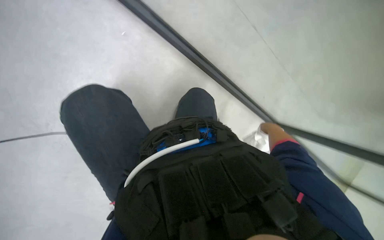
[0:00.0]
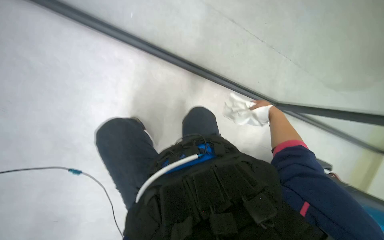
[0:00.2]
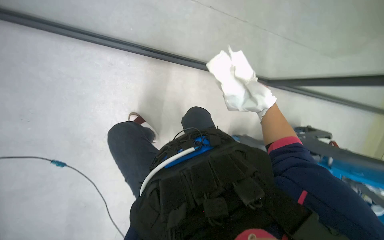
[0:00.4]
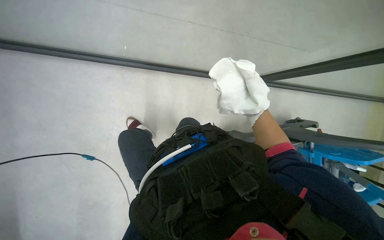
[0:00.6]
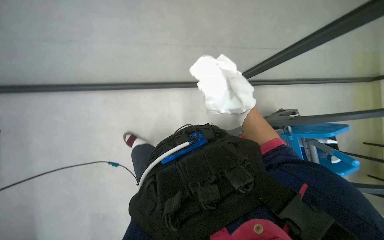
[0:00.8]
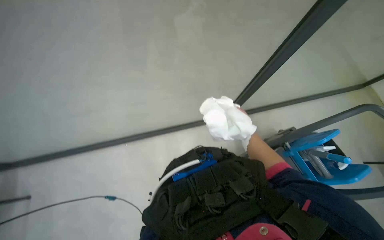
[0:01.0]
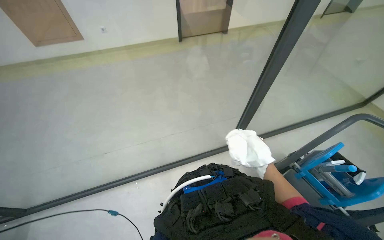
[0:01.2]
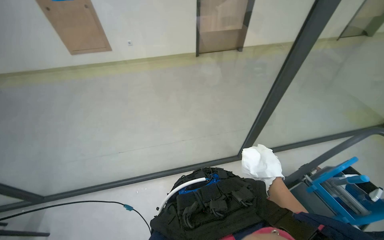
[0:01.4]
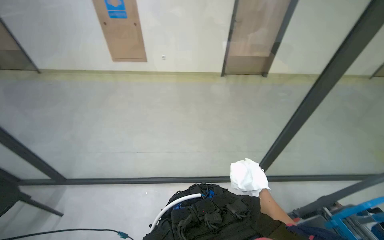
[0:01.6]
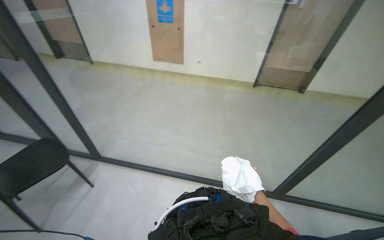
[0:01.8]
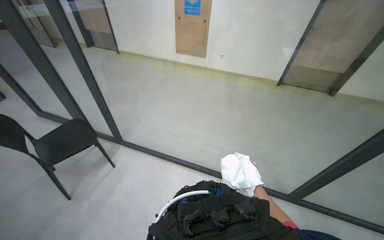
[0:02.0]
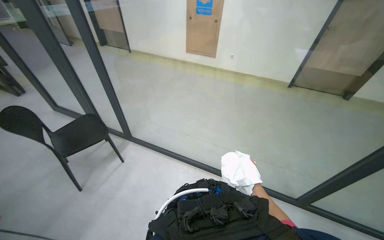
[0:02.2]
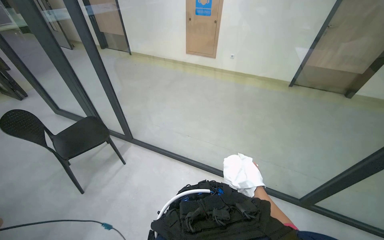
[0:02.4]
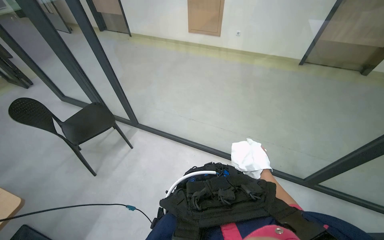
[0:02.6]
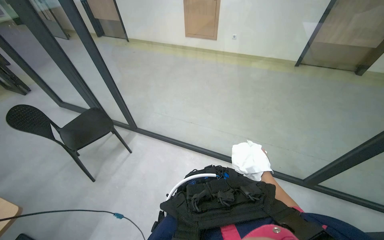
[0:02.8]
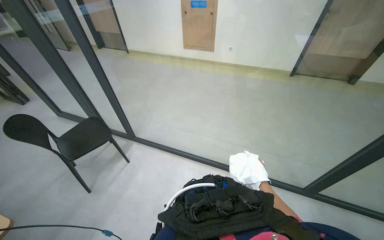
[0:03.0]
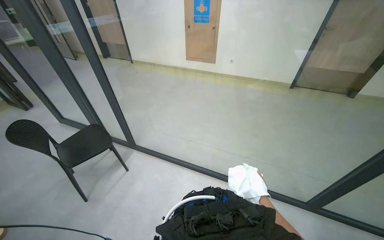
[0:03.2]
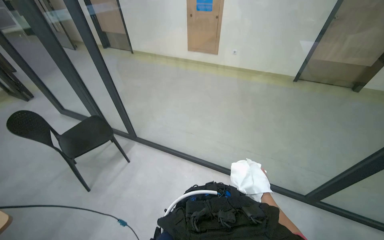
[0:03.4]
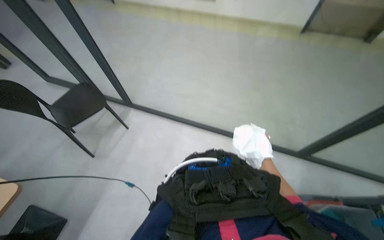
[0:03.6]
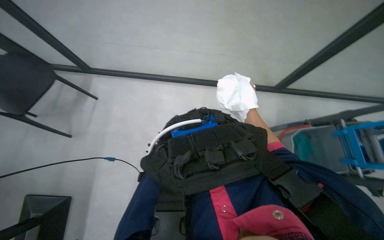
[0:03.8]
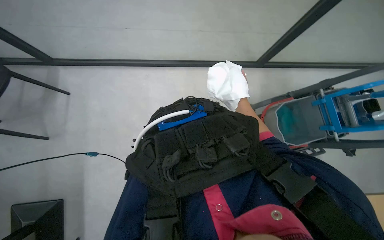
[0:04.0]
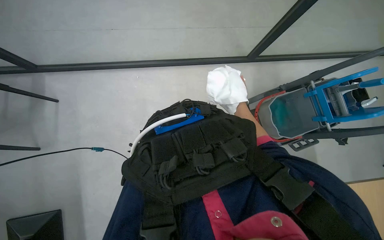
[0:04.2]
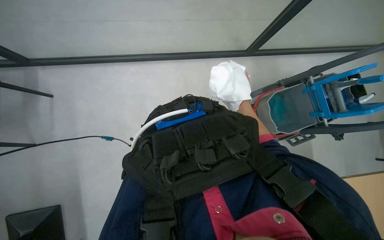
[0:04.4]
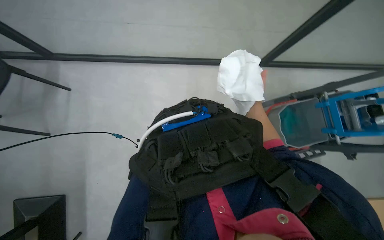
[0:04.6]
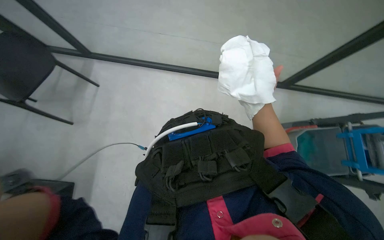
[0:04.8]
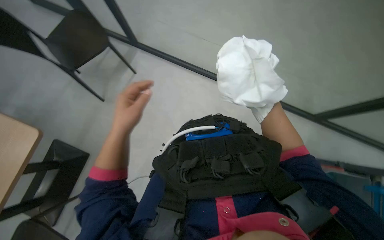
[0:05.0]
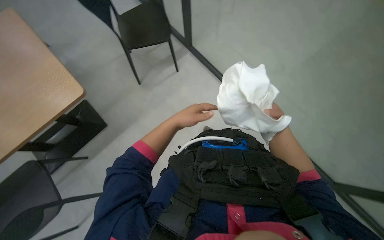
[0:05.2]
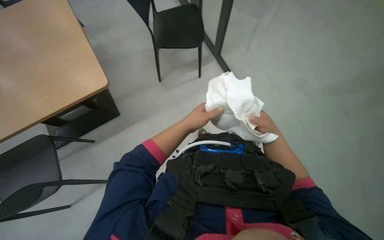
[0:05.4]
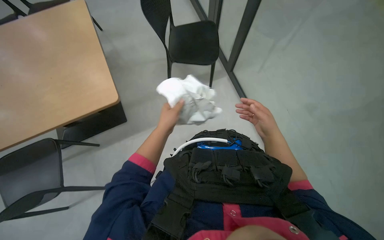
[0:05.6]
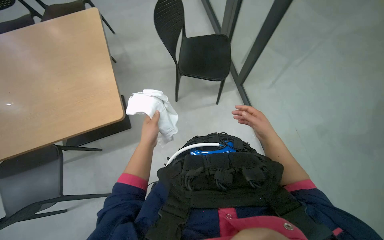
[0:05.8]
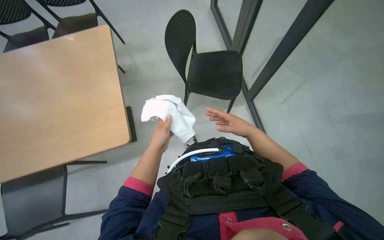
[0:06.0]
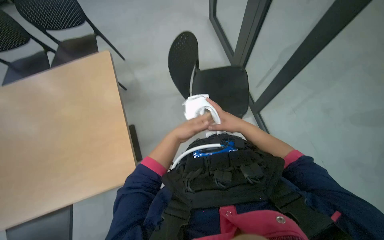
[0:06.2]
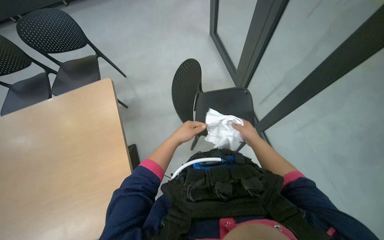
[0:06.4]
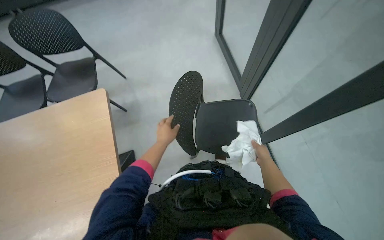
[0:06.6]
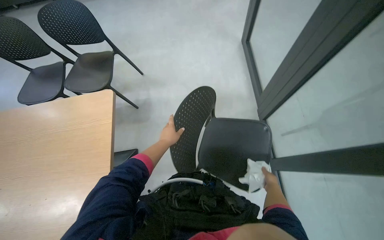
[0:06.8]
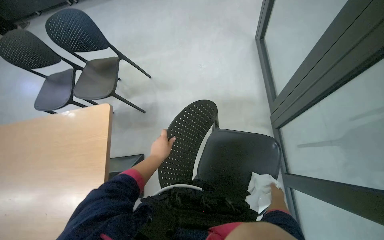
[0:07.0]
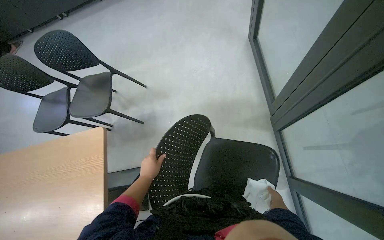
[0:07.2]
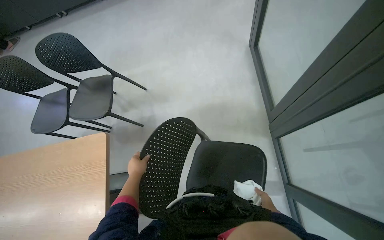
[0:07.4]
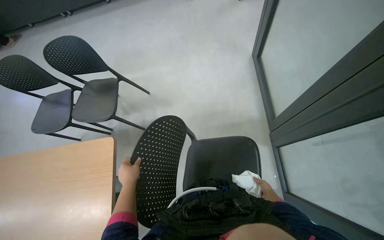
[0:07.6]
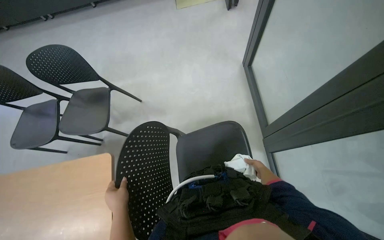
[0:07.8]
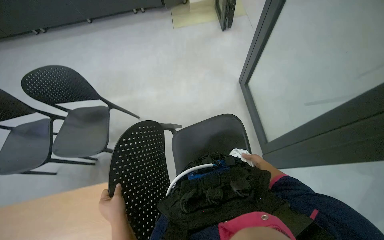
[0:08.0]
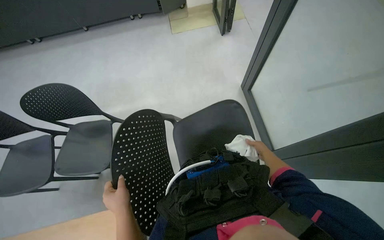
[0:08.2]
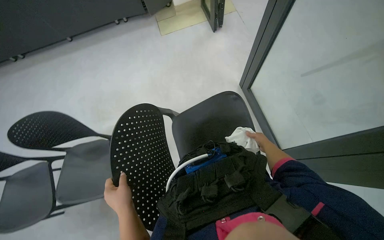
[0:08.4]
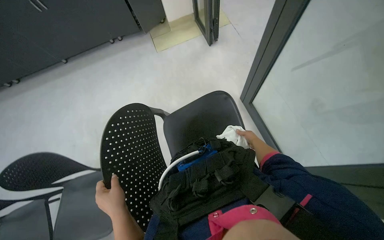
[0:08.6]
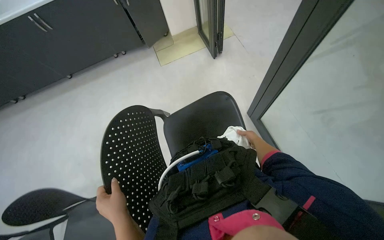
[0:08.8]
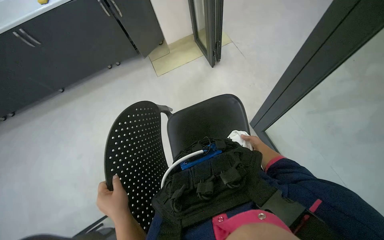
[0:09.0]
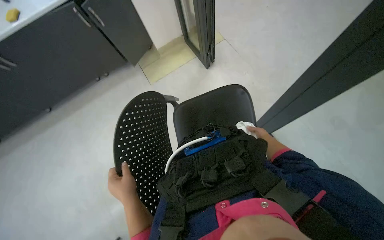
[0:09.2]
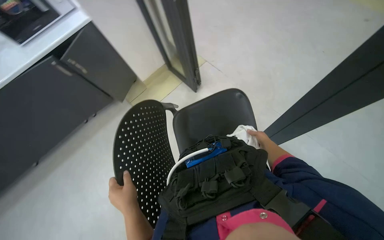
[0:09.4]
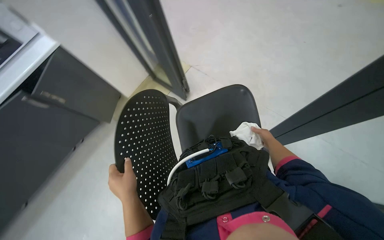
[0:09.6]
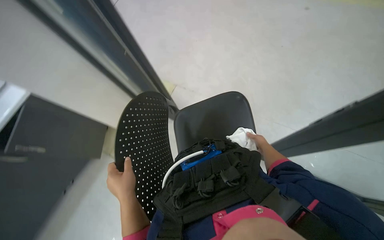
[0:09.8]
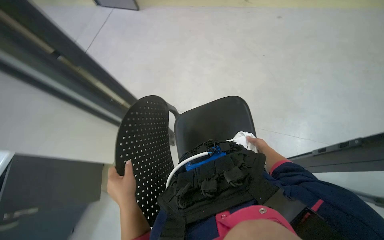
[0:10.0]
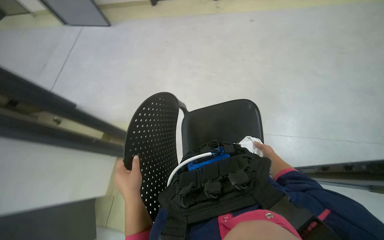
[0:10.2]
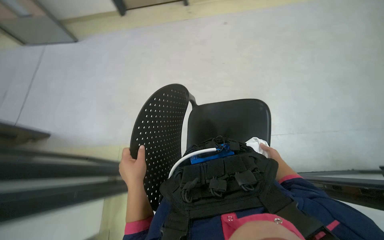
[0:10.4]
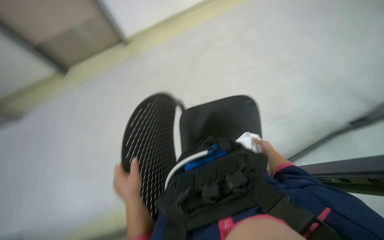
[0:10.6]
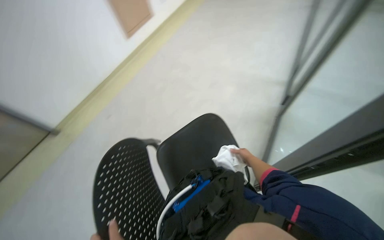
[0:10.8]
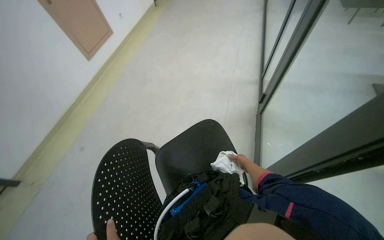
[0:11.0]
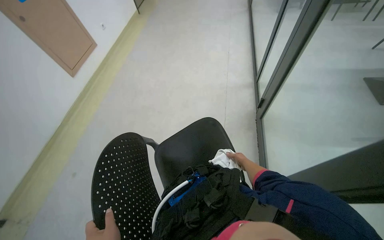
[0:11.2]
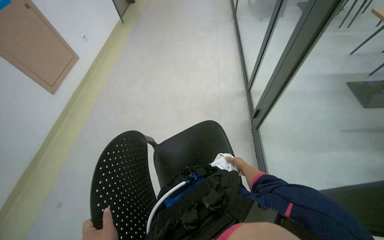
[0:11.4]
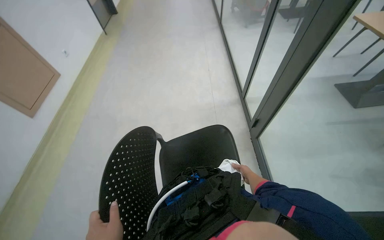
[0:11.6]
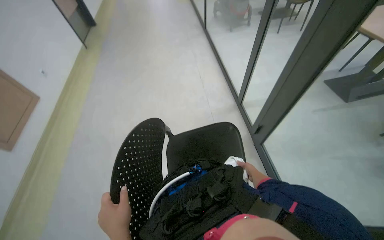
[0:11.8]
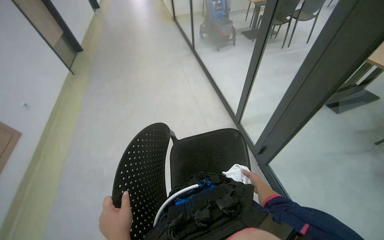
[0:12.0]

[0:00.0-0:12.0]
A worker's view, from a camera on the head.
Job: cleaning windows.
The whole recording: Wiping glass partition. The worker wipes the glass partition with a white cloth.
0:00.0 to 0:01.6: The camera is aimed about 15 degrees further to the left. The wearer looks approximately 25 degrees further upward.
0:03.0 to 0:04.4: The head rotates about 30 degrees to the right. The camera pitches downward, by roughly 40 degrees.
0:04.4 to 0:06.0: The head turns to the left by about 60 degrees. The wearer looks roughly 15 degrees further upward.
0:06.0 to 0:07.6: The camera travels roughly 50 cm.
0:07.6 to 0:09.0: The wearer moves approximately 60 cm.
0:10.4 to 0:12.0: The head turns to the right by about 40 degrees. The view tilts about 15 degrees upward.

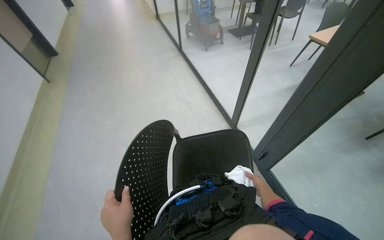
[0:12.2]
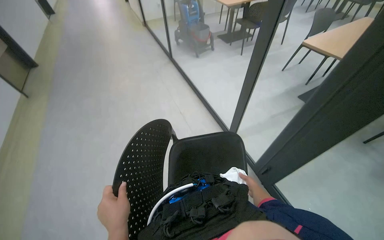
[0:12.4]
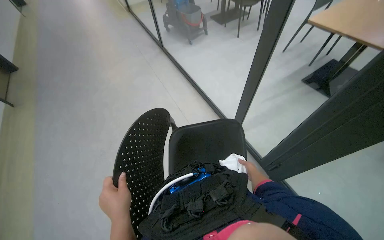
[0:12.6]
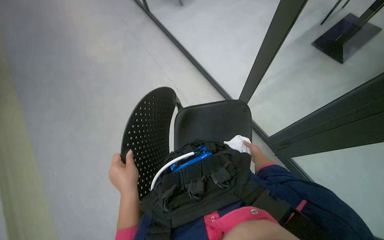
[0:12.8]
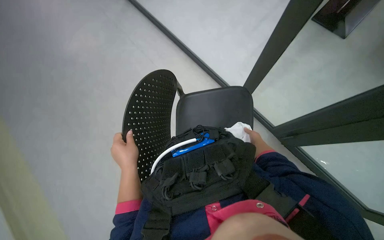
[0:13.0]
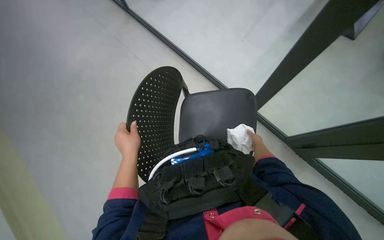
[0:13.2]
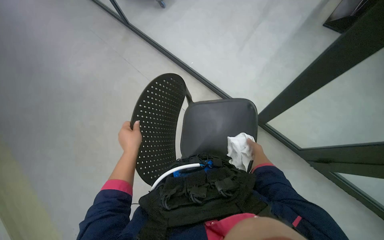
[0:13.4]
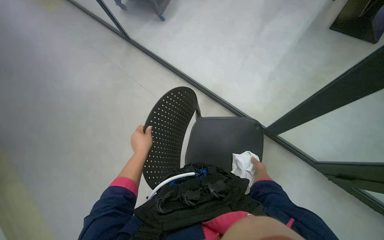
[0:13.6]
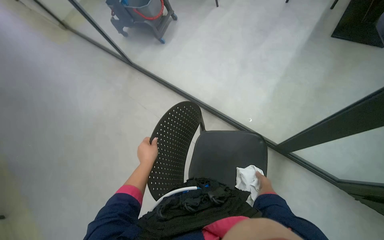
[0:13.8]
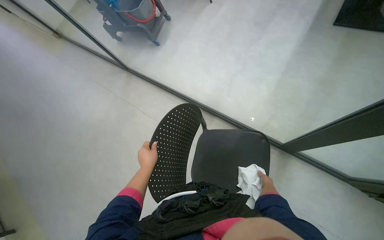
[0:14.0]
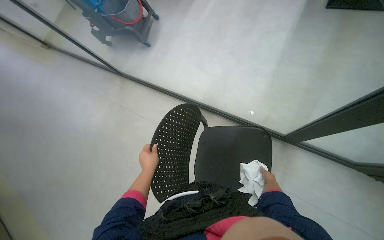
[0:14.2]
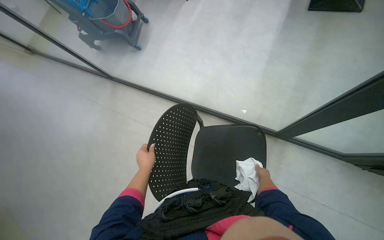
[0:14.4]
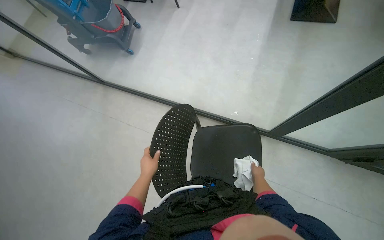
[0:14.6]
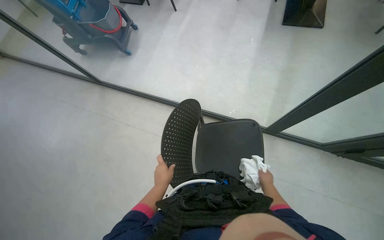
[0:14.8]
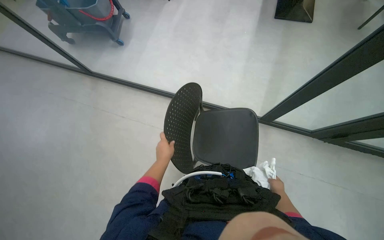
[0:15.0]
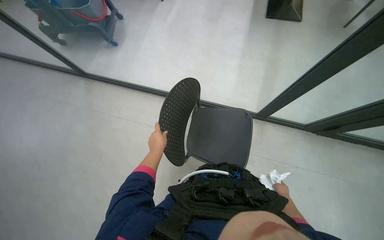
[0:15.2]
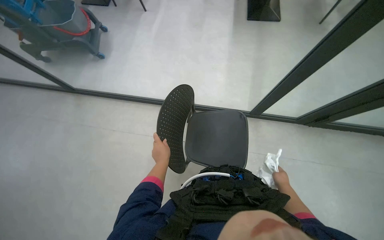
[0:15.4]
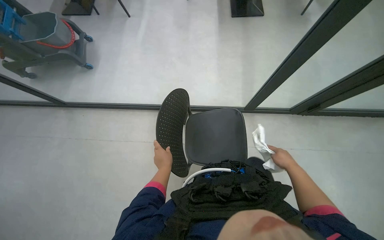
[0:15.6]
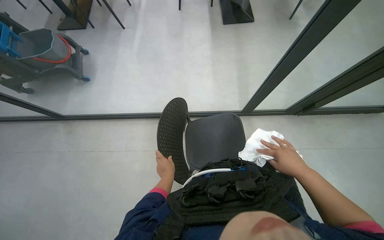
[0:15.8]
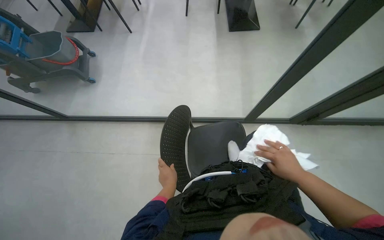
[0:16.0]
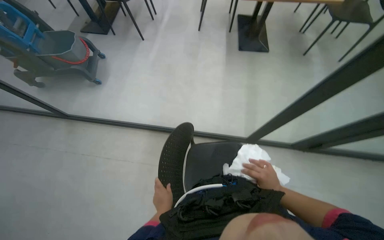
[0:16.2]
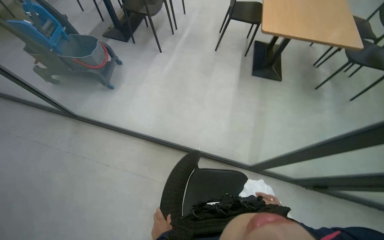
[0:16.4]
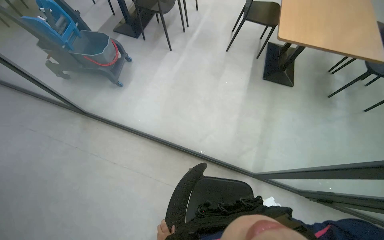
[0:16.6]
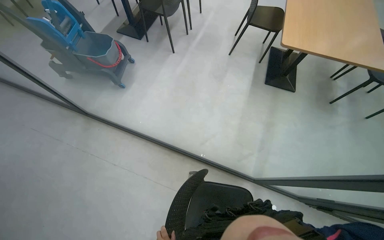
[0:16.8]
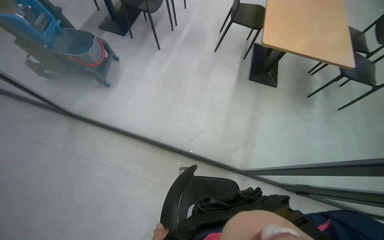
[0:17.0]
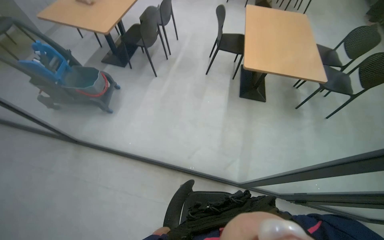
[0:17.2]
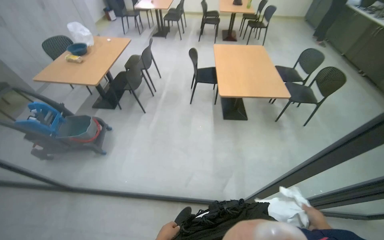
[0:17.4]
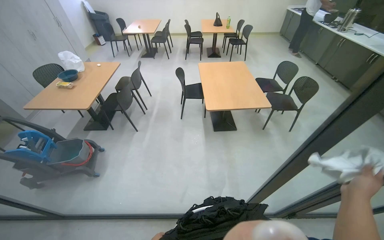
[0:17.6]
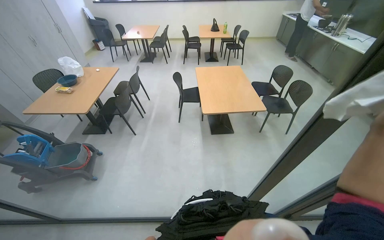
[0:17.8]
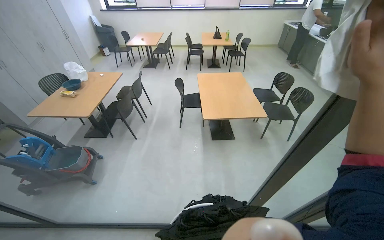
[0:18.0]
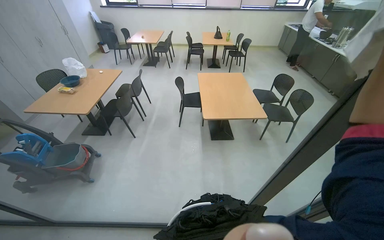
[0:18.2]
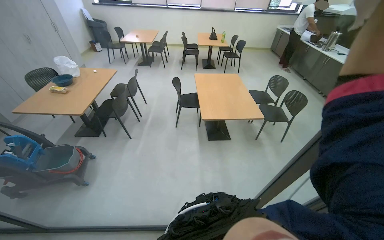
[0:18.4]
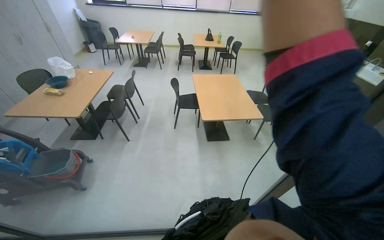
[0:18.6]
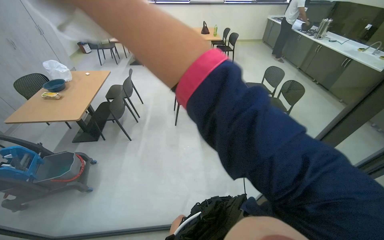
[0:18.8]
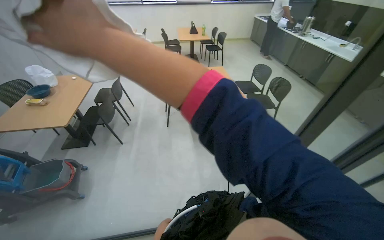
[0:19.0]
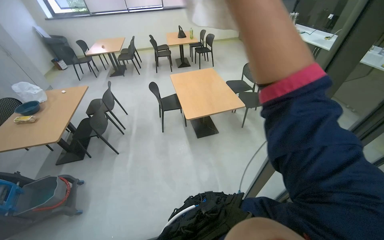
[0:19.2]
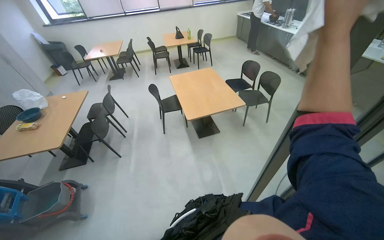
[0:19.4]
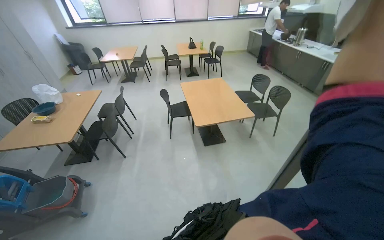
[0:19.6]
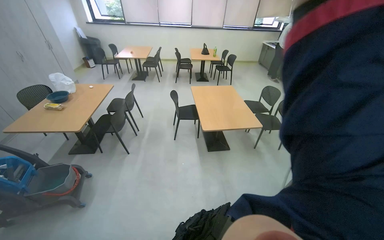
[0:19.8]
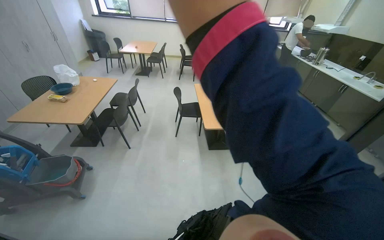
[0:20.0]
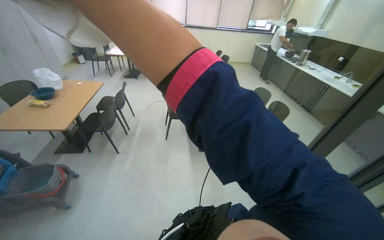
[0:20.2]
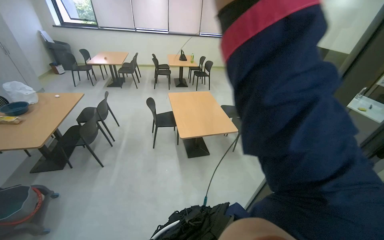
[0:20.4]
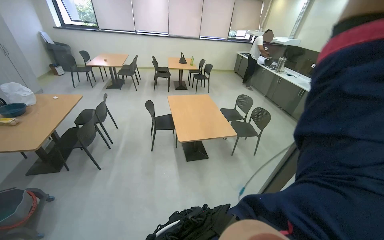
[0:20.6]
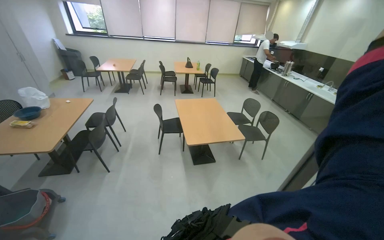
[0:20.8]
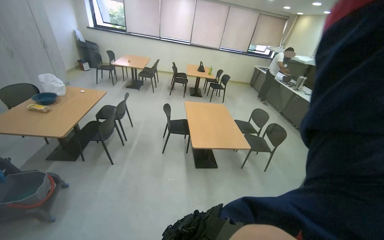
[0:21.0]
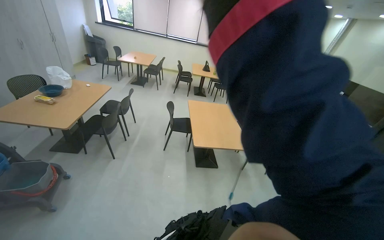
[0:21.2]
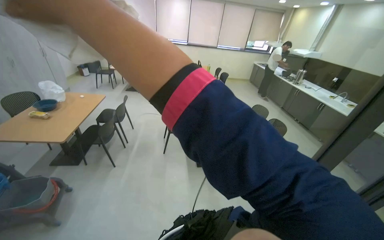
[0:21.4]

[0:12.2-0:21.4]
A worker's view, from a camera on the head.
Job: cleaning windows.
The whole recording: Wiping glass partition. The worker wipes the glass partition with a white cloth.
0:12.2 to 0:13.8: The right hand shifts about 15 cm up the picture.
0:13.8 to 0:15.2: The head turns to the right by approximately 20 degrees.
0:16.8 to 0:18.4: The camera travels approximately 40 cm. The head rotates roughly 20 degrees to the right. The camera pitches upward, by about 25 degrees.
